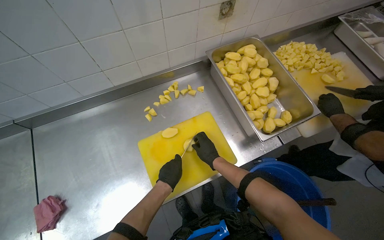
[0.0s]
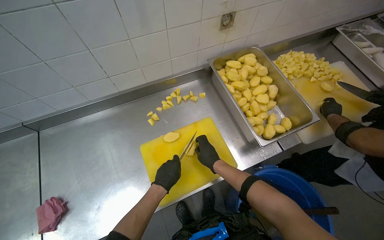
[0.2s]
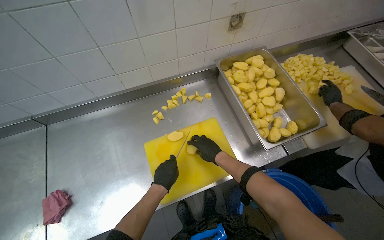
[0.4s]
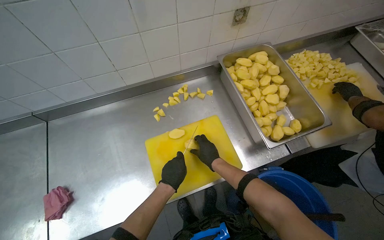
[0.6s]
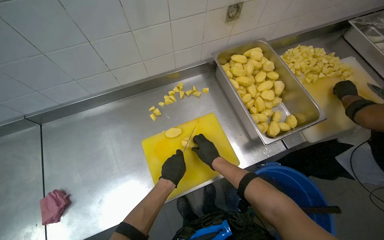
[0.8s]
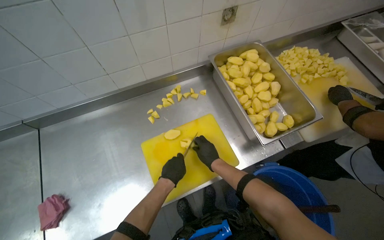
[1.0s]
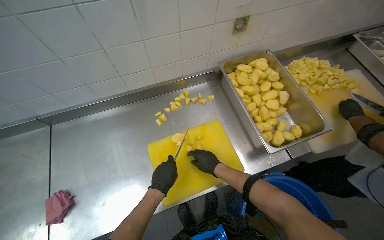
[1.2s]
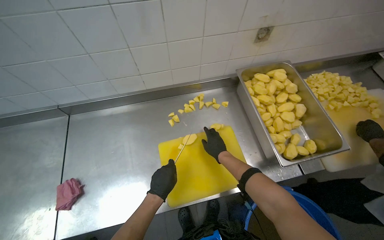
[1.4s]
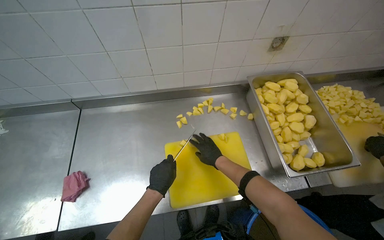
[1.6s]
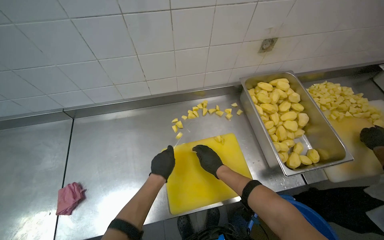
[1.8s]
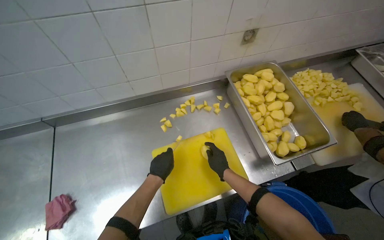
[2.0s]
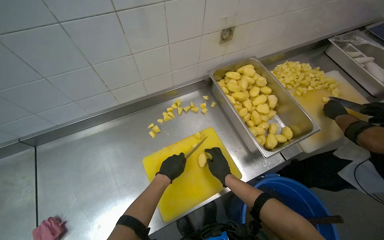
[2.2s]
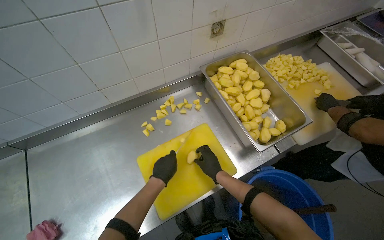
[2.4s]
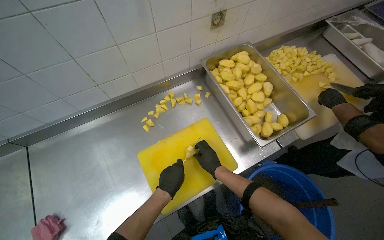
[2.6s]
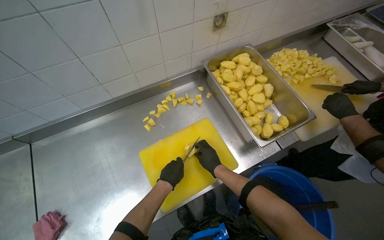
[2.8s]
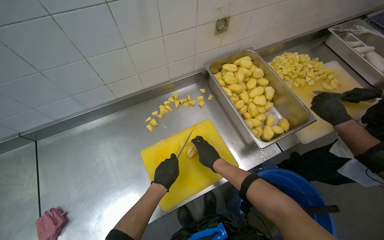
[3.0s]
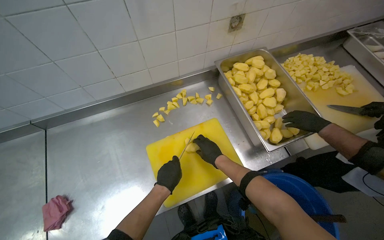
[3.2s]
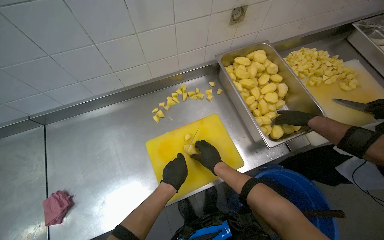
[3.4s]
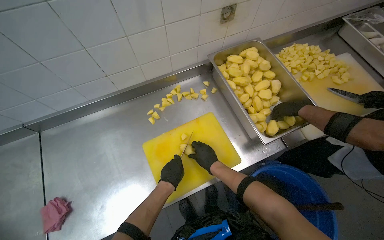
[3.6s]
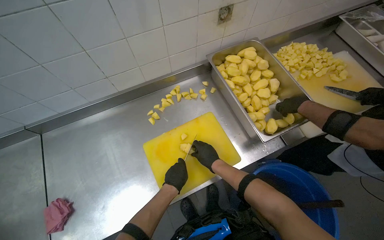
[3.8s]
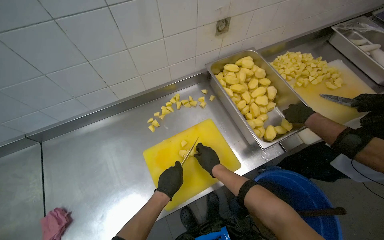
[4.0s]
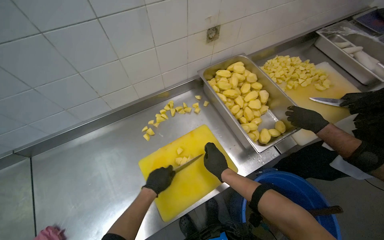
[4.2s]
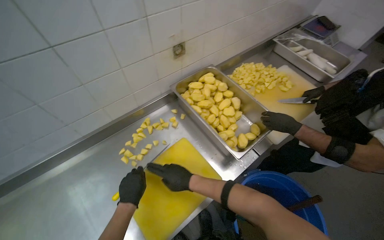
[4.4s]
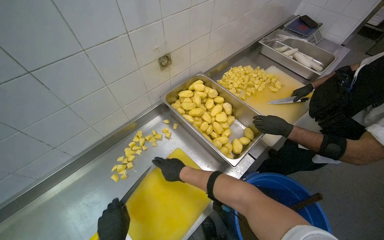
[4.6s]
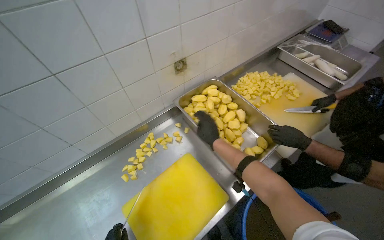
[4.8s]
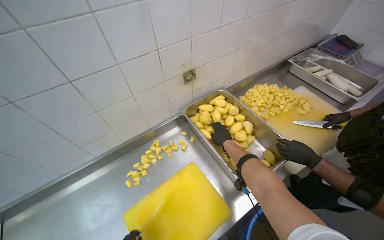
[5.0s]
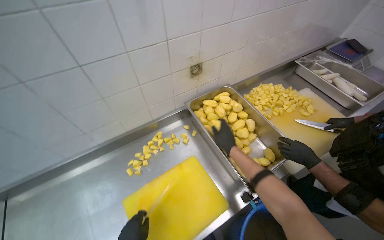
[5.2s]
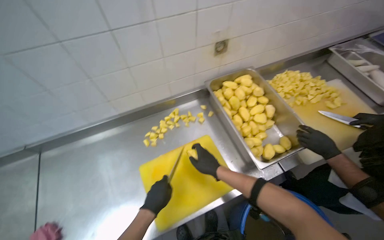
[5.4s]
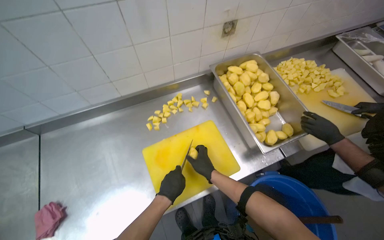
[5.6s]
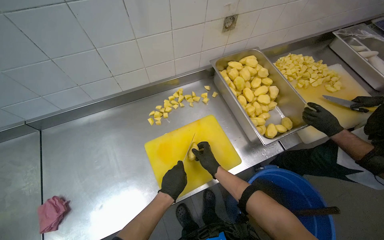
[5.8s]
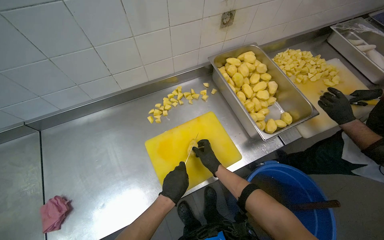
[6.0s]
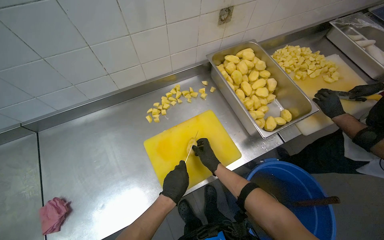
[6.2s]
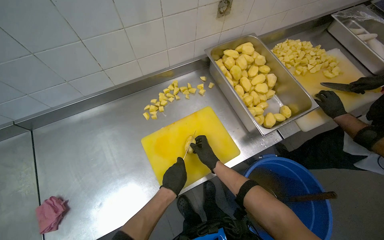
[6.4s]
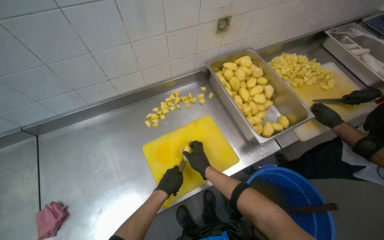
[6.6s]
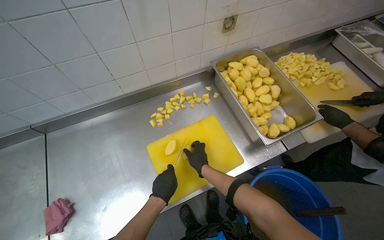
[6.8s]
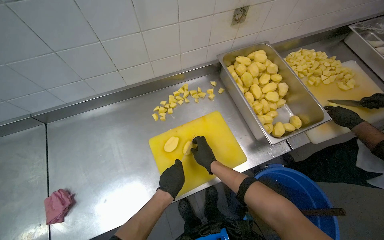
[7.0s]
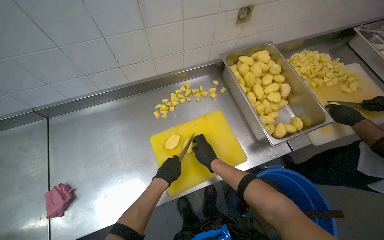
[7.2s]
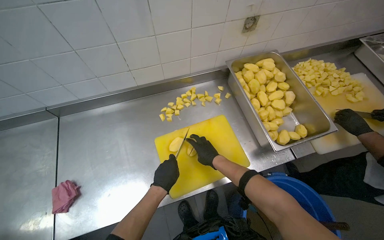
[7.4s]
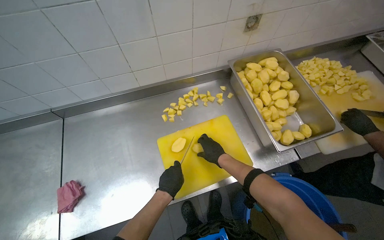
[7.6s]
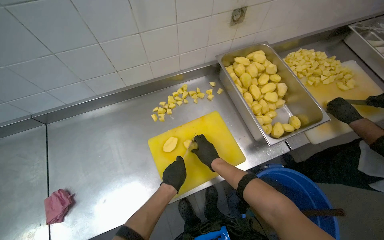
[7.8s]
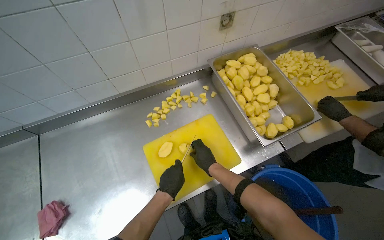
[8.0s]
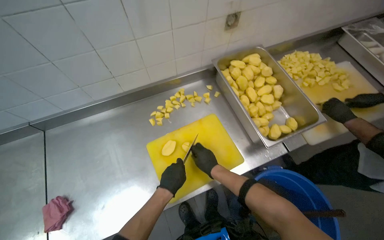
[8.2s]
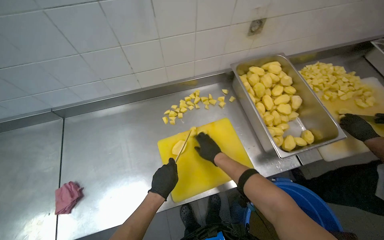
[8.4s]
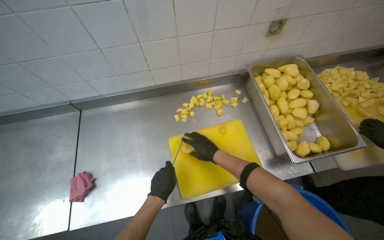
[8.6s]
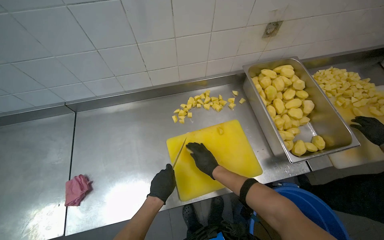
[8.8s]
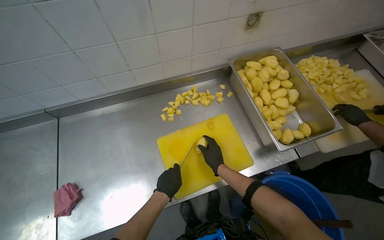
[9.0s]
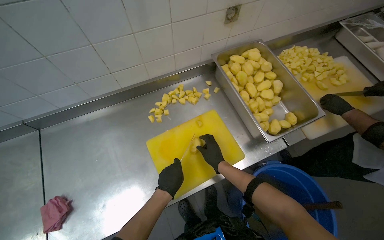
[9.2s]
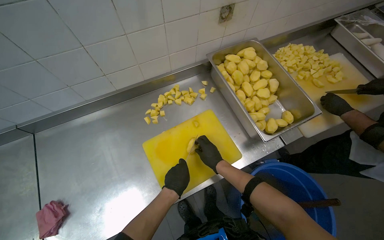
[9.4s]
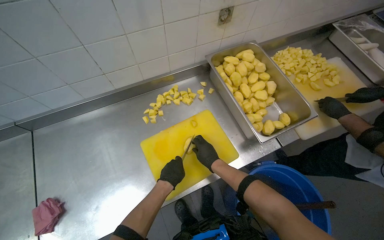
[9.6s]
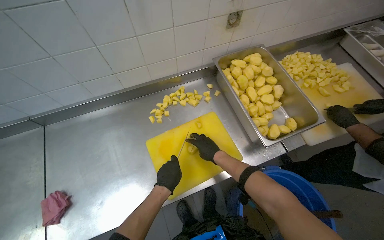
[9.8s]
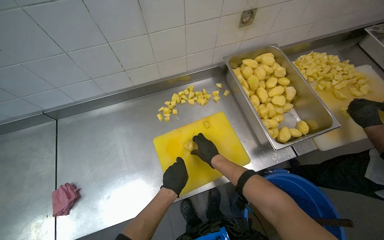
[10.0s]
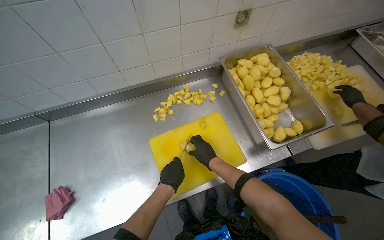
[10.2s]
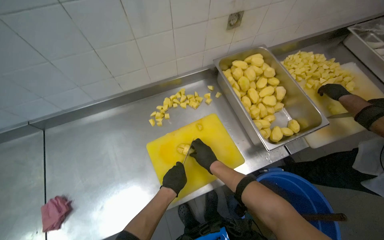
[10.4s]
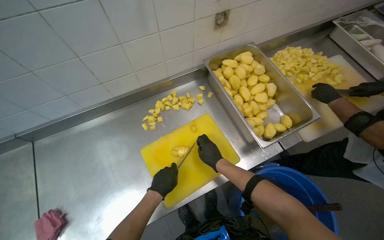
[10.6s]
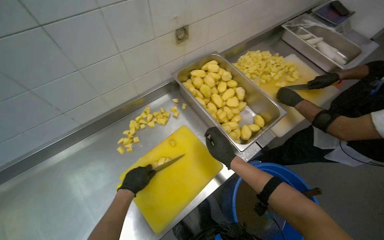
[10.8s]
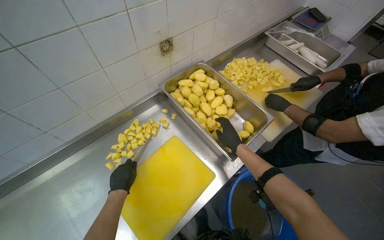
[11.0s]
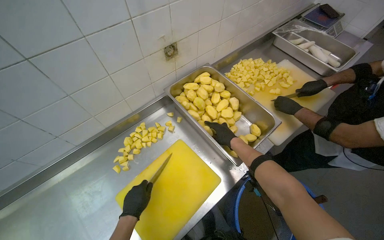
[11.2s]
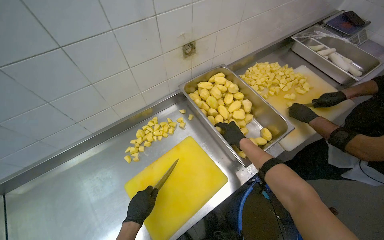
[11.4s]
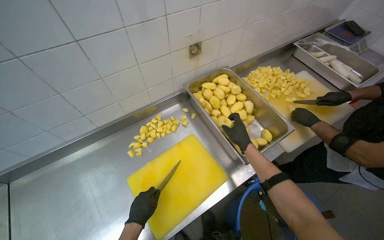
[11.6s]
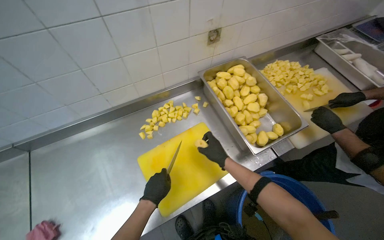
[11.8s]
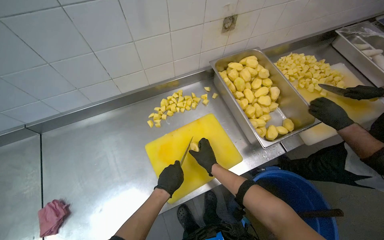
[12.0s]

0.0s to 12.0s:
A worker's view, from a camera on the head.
Job: preparing food.
The whole recording: Cutting potatoes into pieces. The worker cuts peeled potatoes into small pieces on a yellow cutting board.
3.0s to 4.4s: The hands are busy where they are.
4.4s to 6.0s: The right hand moves farther from the camera, some 10 cm.
7.6s to 10.4s: The hands work in one place, with small movements.
10.4s to 12.0s: The left hand reaches roughly 15 cm to the left, then returns; the right hand goes to the right and returns, some 20 cm each way.

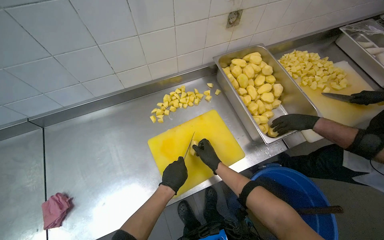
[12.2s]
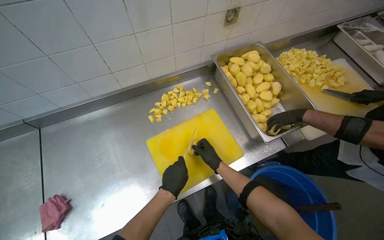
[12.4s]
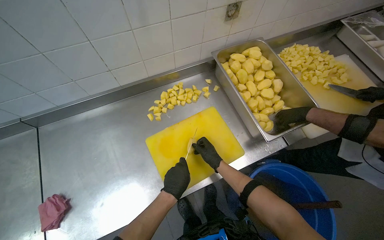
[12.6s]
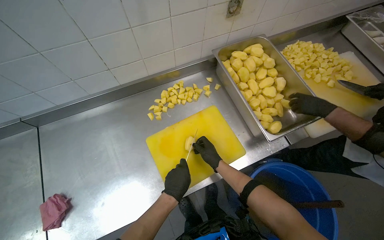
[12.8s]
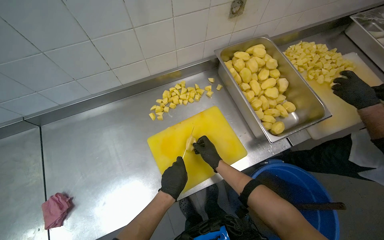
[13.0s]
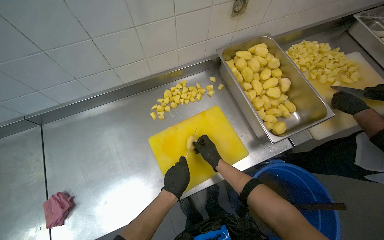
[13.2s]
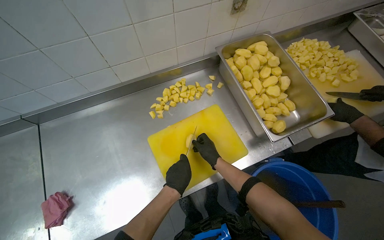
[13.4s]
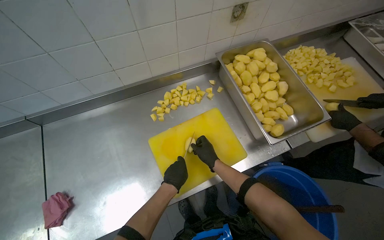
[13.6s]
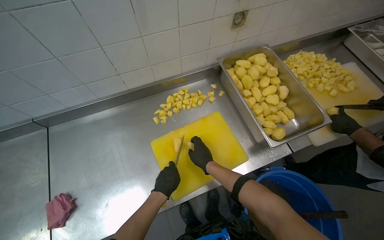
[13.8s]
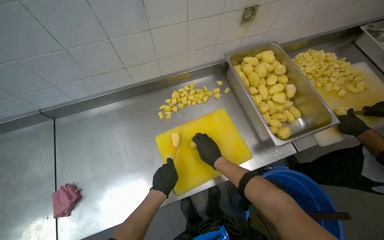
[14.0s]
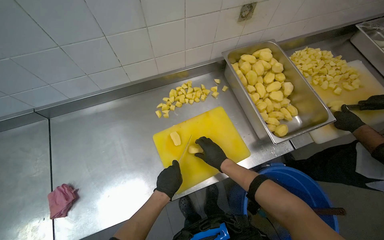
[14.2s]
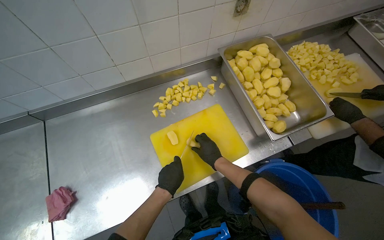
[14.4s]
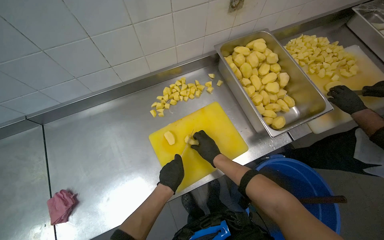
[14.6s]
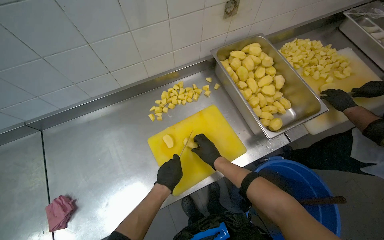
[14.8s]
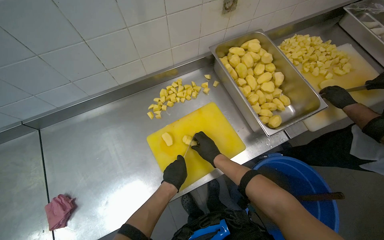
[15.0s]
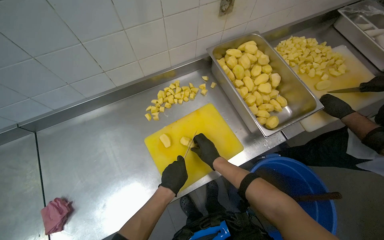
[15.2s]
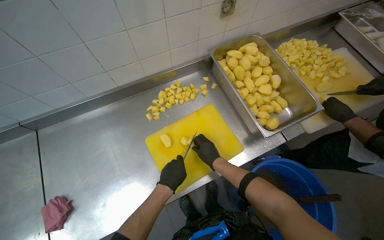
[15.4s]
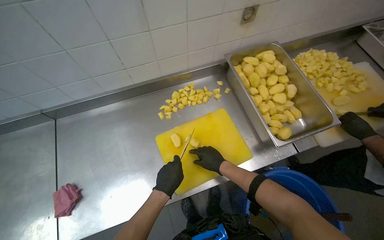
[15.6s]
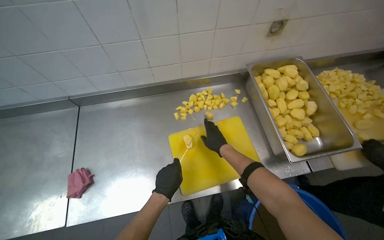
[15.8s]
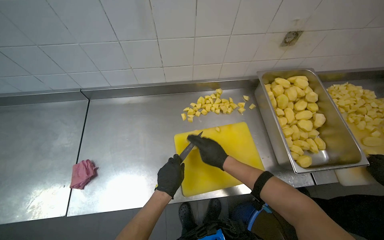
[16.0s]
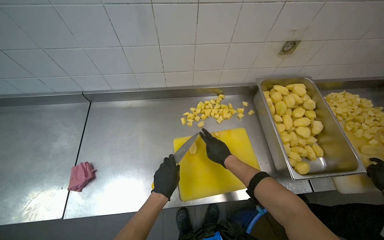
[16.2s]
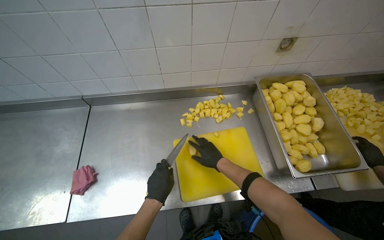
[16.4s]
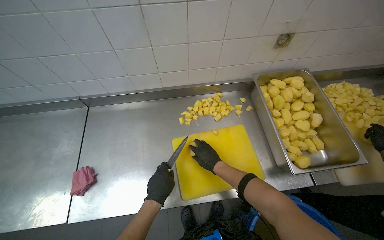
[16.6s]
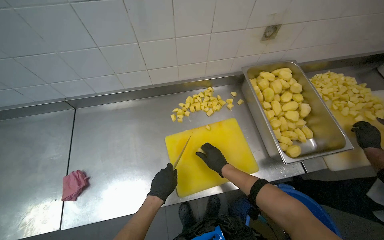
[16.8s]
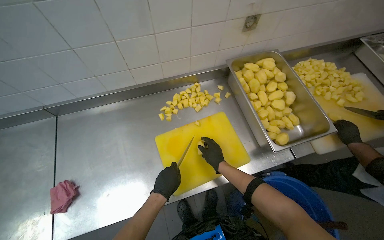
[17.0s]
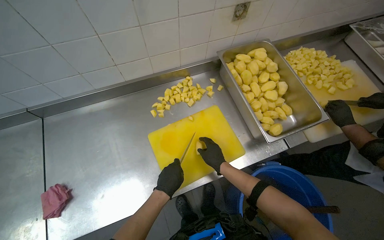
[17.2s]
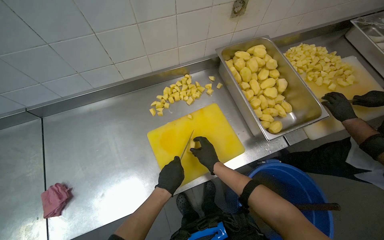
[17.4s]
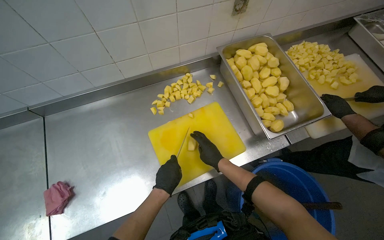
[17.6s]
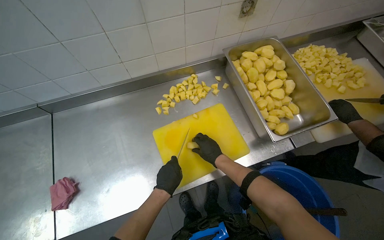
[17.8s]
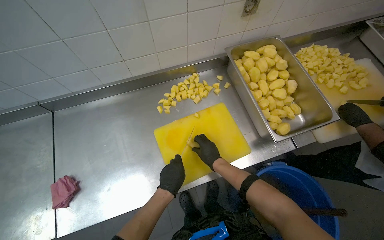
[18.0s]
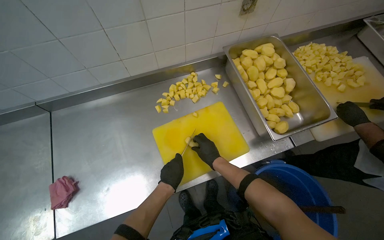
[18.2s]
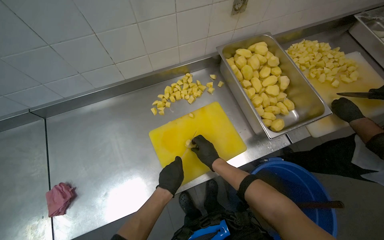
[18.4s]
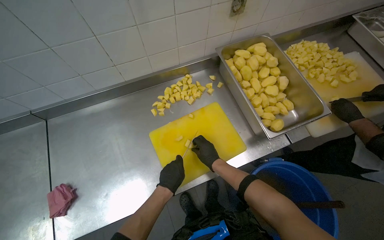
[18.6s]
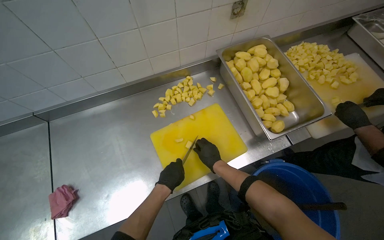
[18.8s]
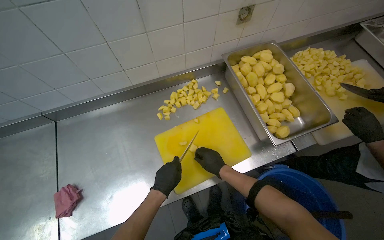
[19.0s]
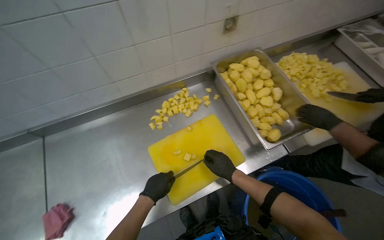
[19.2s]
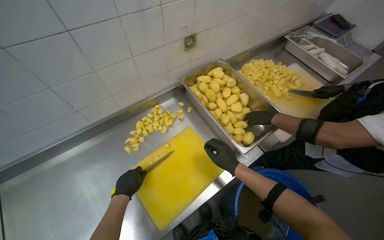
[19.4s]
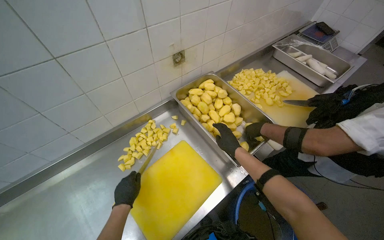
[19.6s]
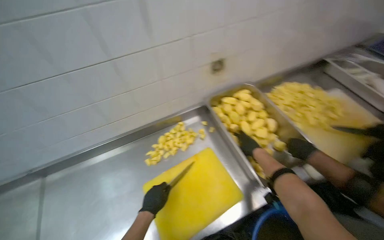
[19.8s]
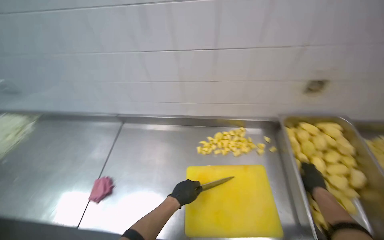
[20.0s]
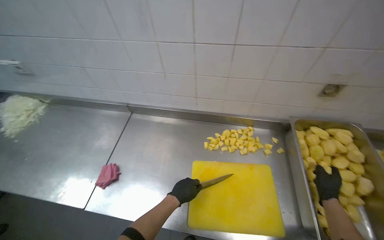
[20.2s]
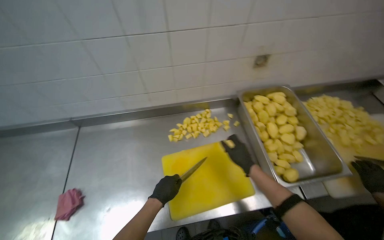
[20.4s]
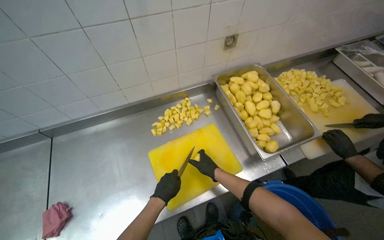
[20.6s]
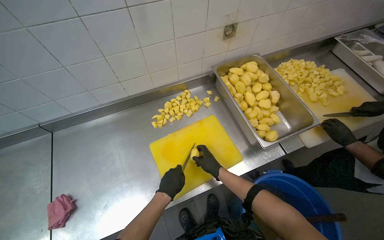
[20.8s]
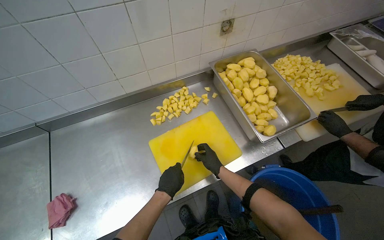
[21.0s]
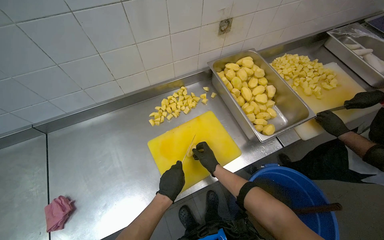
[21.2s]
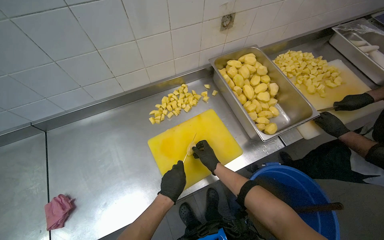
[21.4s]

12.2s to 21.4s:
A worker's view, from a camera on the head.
Job: preparing food.
The whole recording: Cutting potatoes into pieces. The worker cuts peeled potatoes into small pieces on a yellow cutting board.
12.2s to 13.8s: The right hand shifts some 10 cm nearer to the camera.
13.8s to 15.2s: The hands make small movements and keep their place.
16.8s to 18.4s: The hands work in one place, with small movements.
18.4s to 19.8s: The right hand is displaced to the right by some 25 cm.
